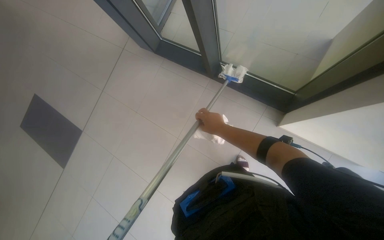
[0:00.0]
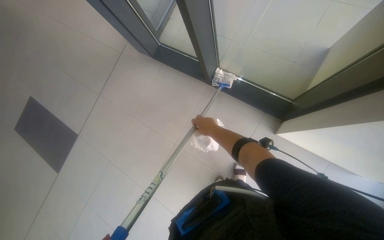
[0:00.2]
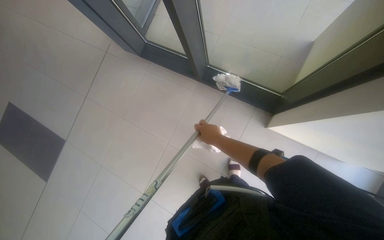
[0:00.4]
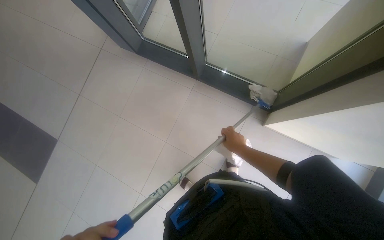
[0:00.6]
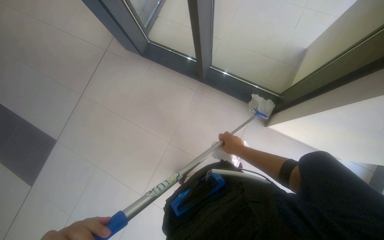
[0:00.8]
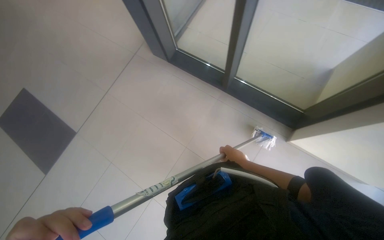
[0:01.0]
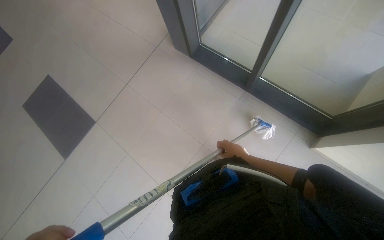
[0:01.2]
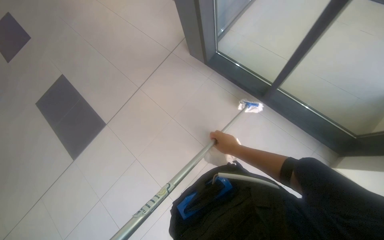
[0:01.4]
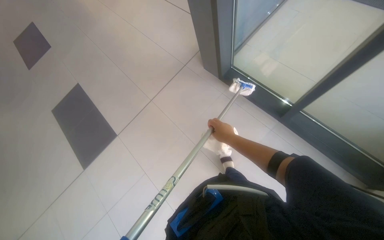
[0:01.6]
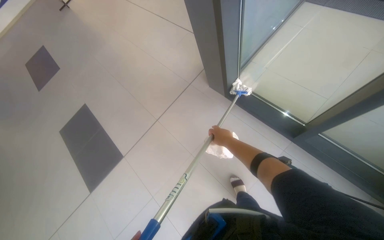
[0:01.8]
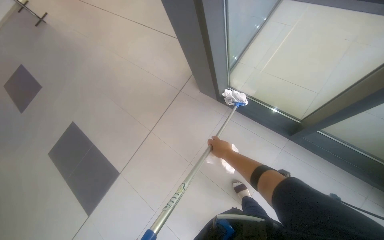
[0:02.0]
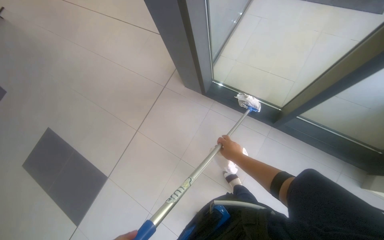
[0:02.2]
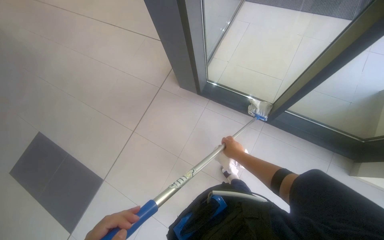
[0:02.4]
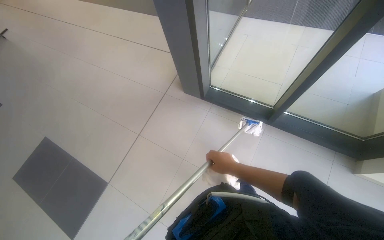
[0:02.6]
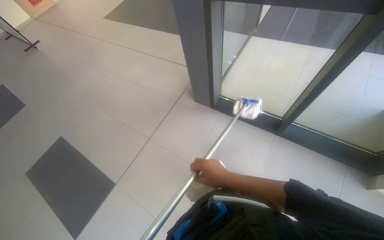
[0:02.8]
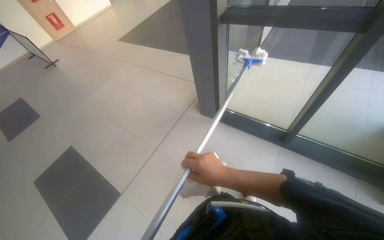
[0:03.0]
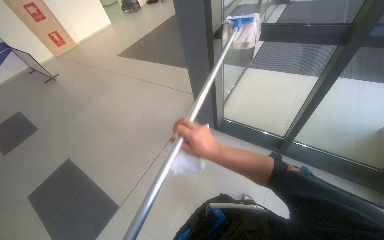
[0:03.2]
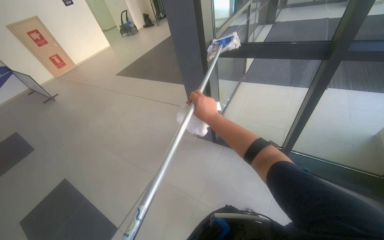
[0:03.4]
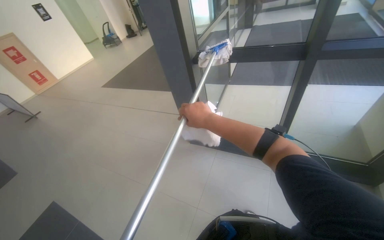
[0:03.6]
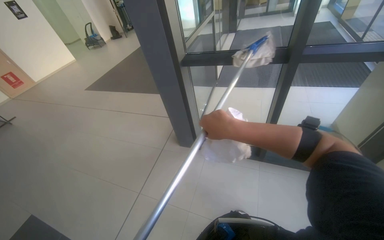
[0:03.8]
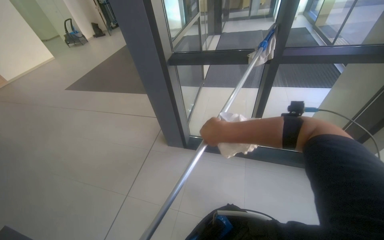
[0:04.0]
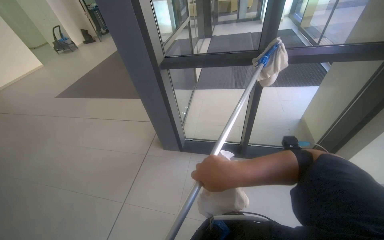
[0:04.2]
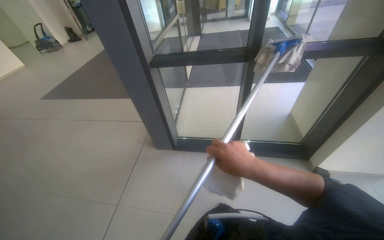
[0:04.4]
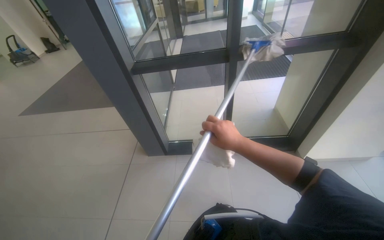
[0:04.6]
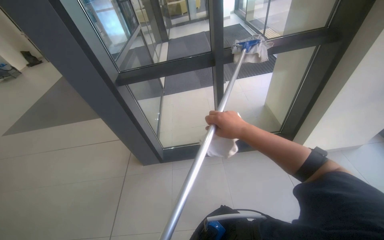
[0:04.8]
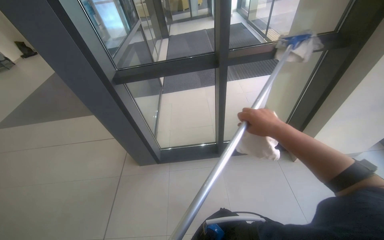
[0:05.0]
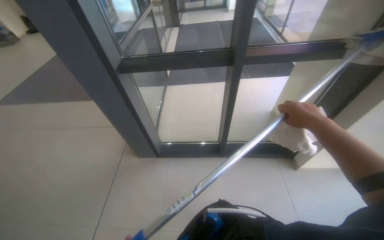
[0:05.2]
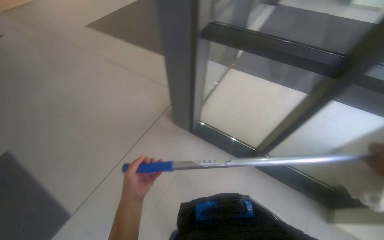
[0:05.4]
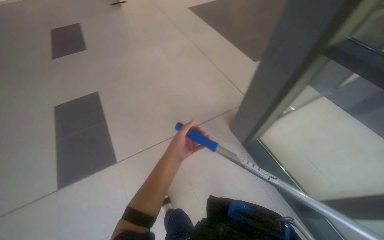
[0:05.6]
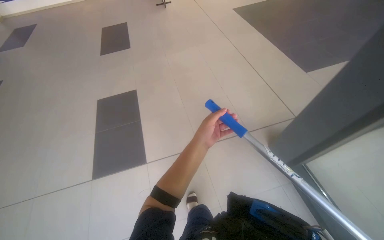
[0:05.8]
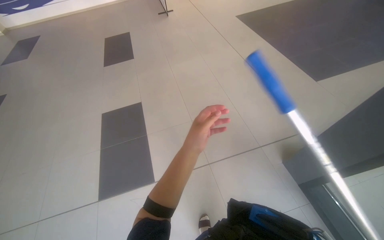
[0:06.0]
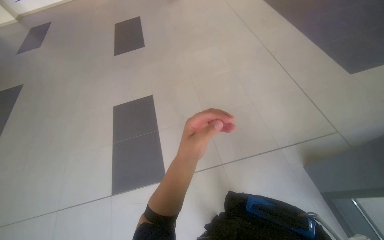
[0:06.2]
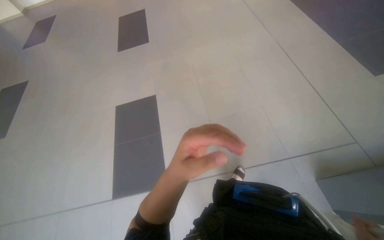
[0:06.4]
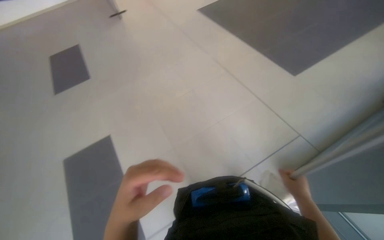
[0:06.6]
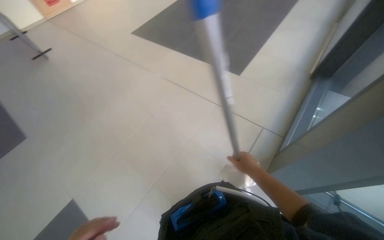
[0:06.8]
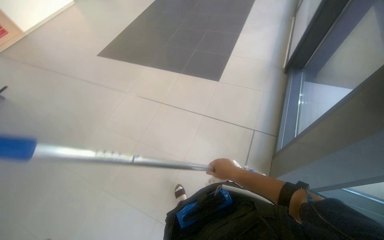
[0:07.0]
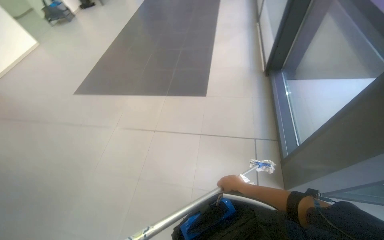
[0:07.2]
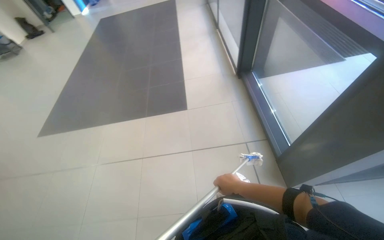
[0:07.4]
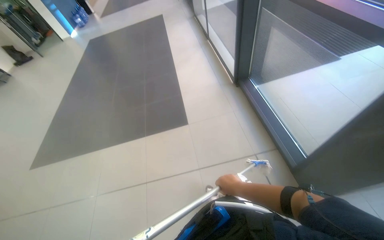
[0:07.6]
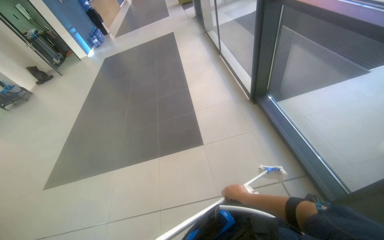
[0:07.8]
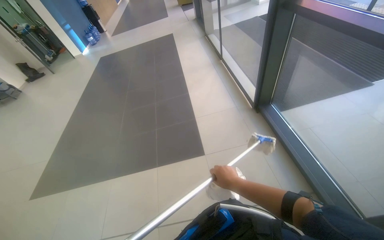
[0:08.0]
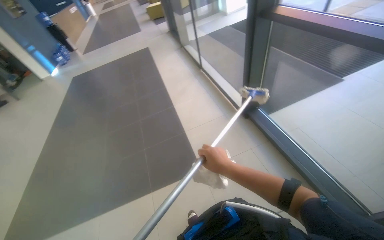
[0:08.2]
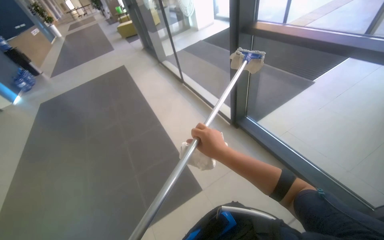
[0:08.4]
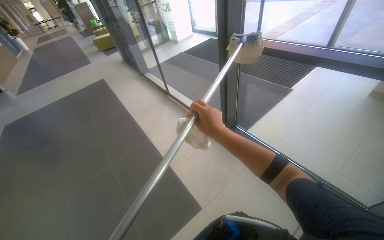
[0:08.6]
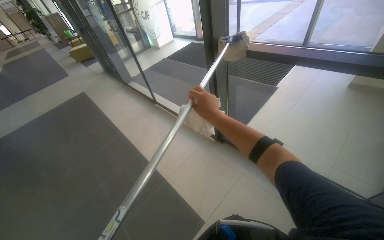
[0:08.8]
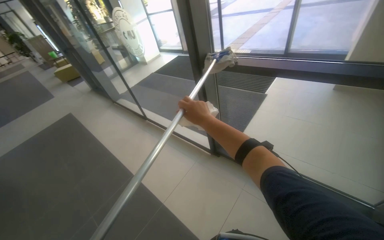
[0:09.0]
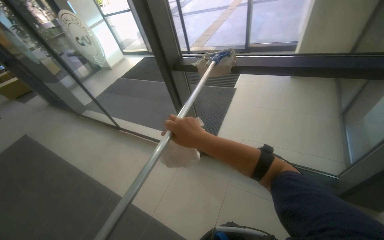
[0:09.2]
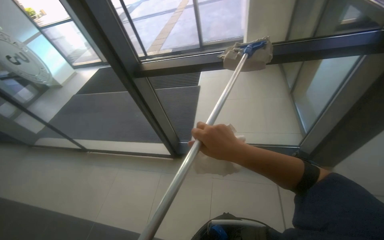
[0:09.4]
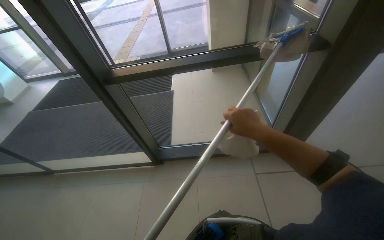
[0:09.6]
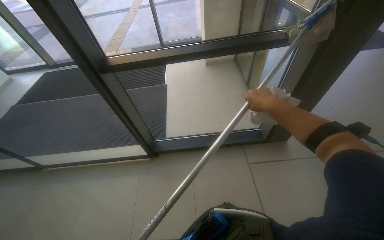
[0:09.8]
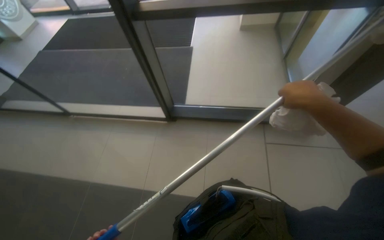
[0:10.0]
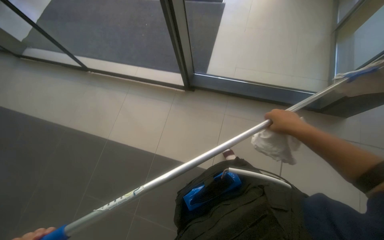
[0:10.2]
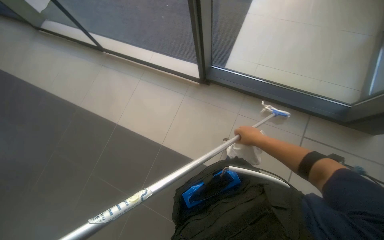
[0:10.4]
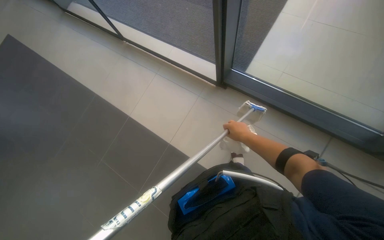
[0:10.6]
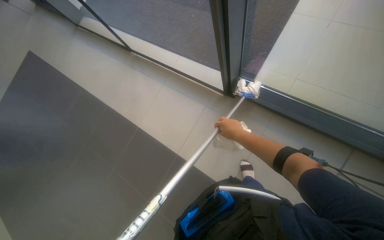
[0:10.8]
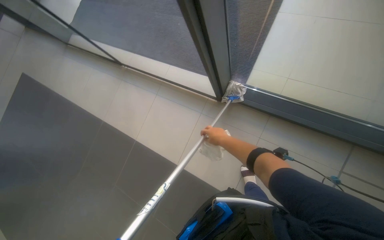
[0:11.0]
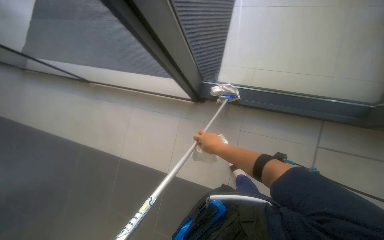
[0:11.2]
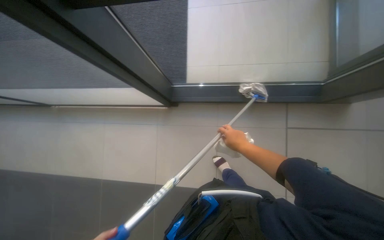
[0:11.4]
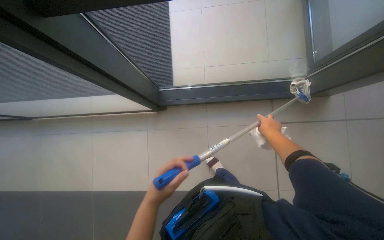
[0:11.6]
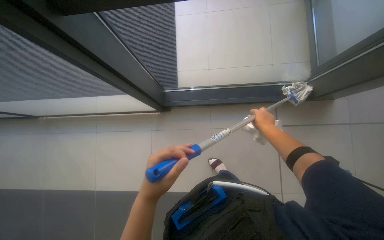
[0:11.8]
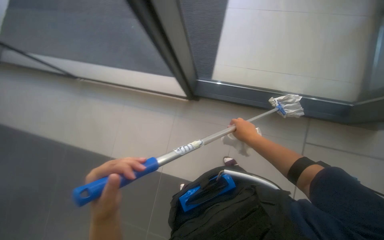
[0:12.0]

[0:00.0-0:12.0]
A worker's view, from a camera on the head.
Job: cleaning windows.
The whole recording: Cleaning glass windows with mop. The worker cleans the large glass windows using a mop with a cloth.
0:00.0 to 0:01.6: The right hand moves nearer and farther over some 15 cm, changing direction 2 times.
0:01.6 to 0:03.0: The view tilts roughly 20 degrees upward. The right hand goes some 30 cm to the left and nearer to the camera.
0:03.0 to 0:04.4: The head rotates some 25 degrees to the right. The view tilts about 15 degrees upward. The right hand goes farther from the camera and returns, some 5 cm each way.
0:04.4 to 0:06.0: The wearer's head swings some 50 degrees to the left.
0:06.0 to 0:07.6: The camera is carried some 80 cm. The head rotates some 70 degrees to the right. The view tips upward by some 15 degrees.
0:07.6 to 0:09.0: The head travels about 90 cm. The head rotates about 40 degrees to the right. The wearer looks approximately 20 degrees further upward.
0:09.0 to 0:10.4: The view swings about 20 degrees to the right. The view tips downward by some 25 degrees.
0:10.4 to 0:12.0: The right hand swings left and right, some 20 cm each way, with 2 reversals.

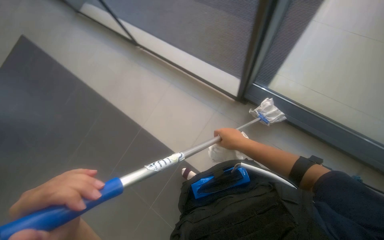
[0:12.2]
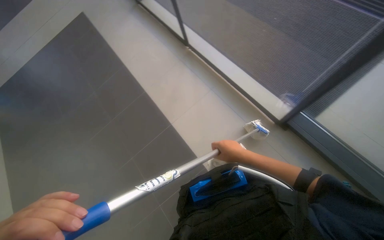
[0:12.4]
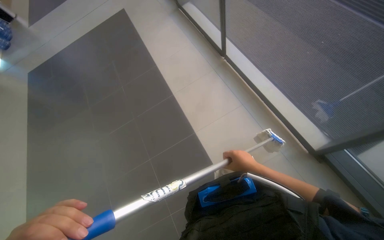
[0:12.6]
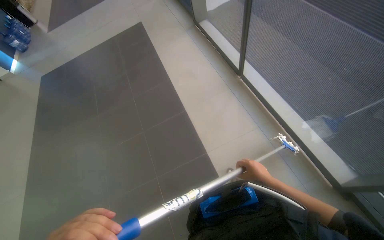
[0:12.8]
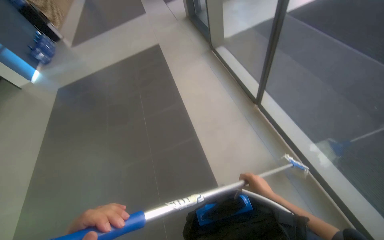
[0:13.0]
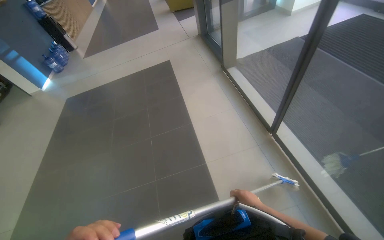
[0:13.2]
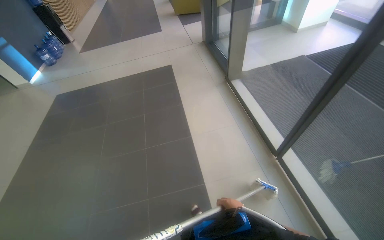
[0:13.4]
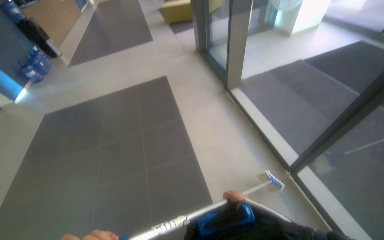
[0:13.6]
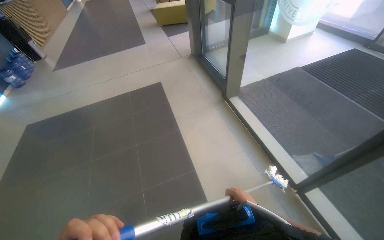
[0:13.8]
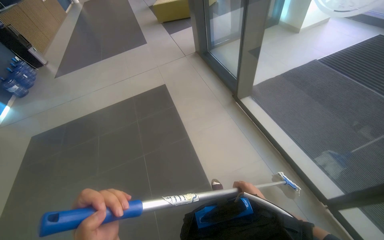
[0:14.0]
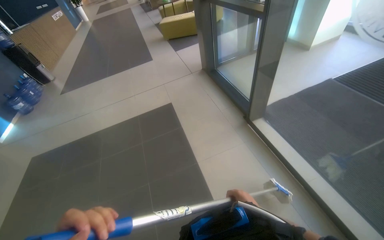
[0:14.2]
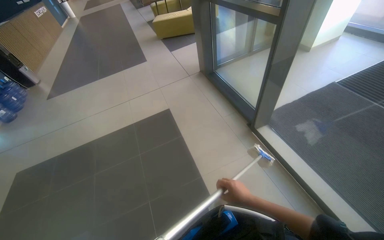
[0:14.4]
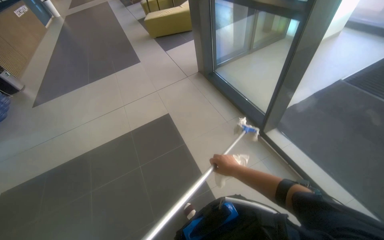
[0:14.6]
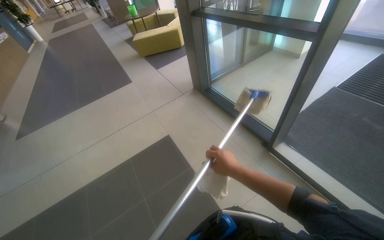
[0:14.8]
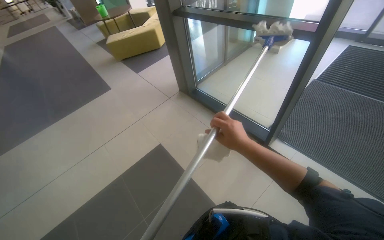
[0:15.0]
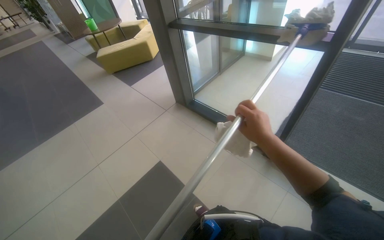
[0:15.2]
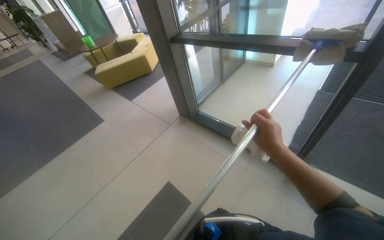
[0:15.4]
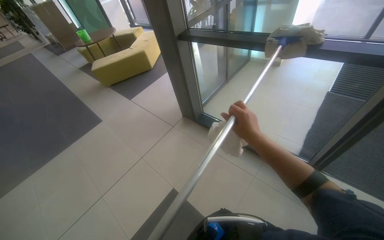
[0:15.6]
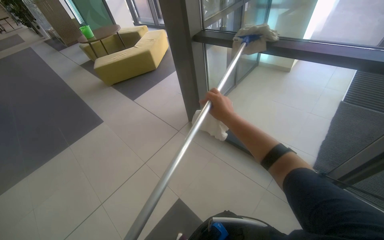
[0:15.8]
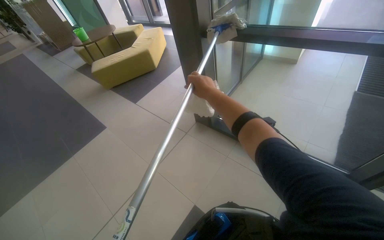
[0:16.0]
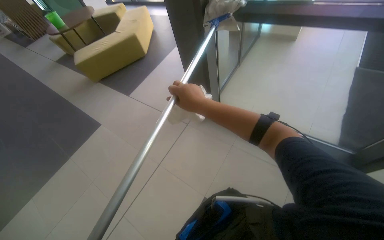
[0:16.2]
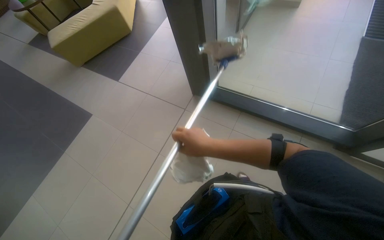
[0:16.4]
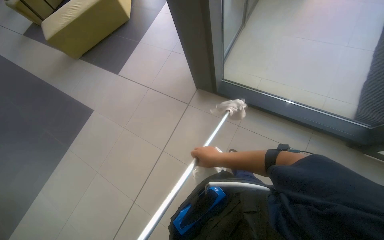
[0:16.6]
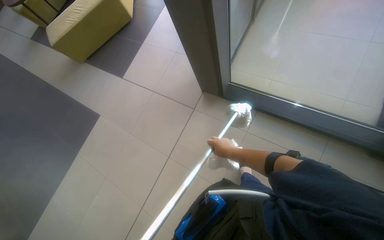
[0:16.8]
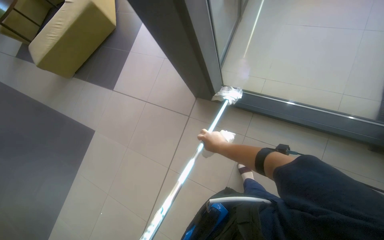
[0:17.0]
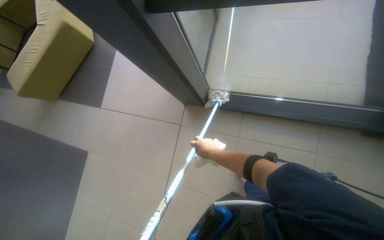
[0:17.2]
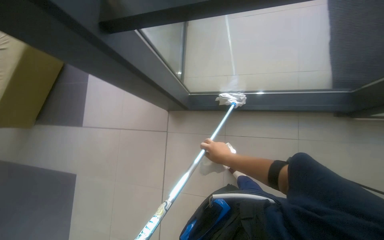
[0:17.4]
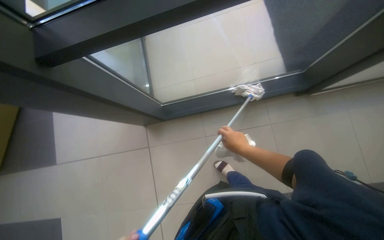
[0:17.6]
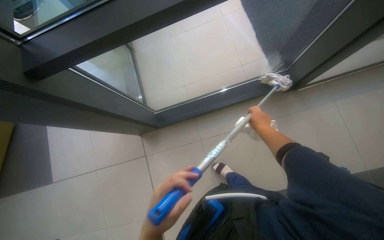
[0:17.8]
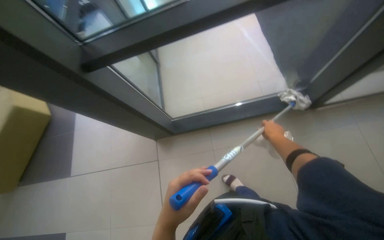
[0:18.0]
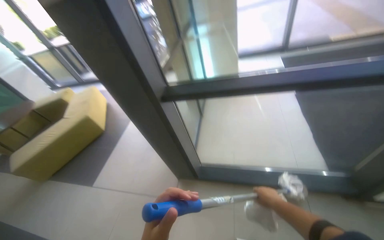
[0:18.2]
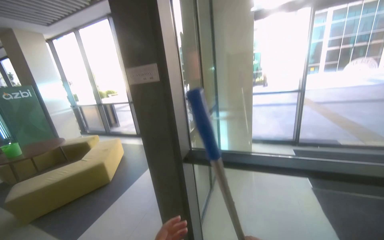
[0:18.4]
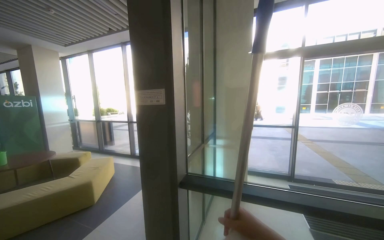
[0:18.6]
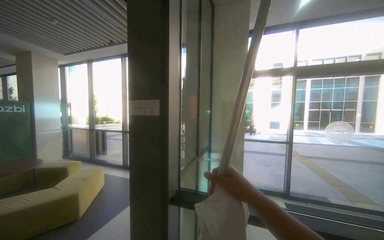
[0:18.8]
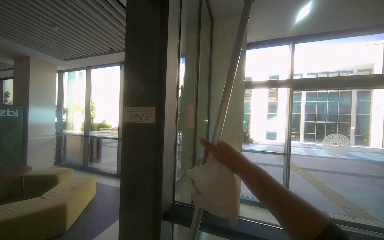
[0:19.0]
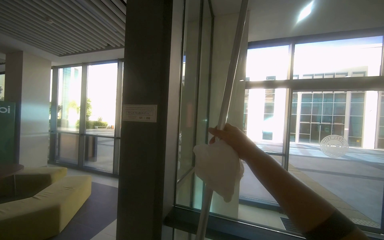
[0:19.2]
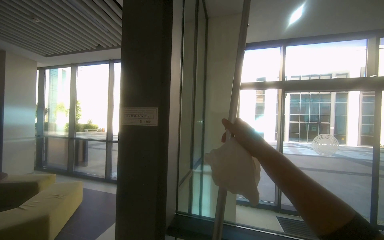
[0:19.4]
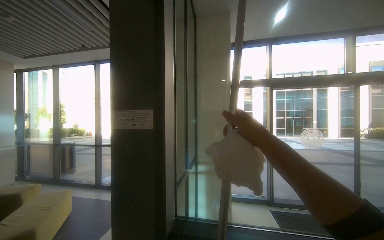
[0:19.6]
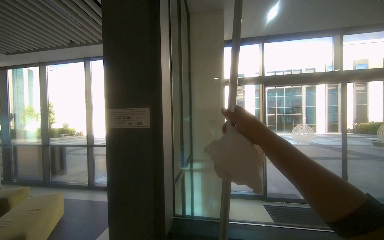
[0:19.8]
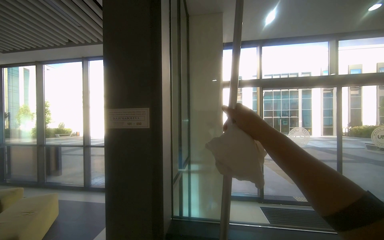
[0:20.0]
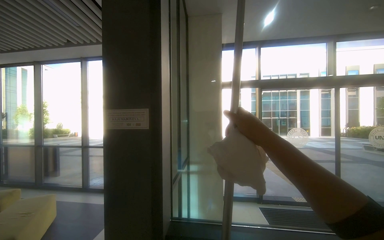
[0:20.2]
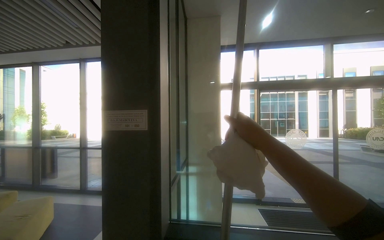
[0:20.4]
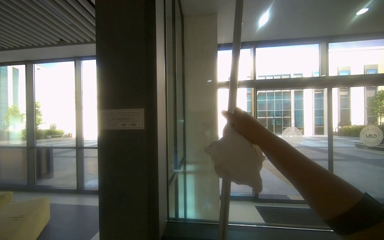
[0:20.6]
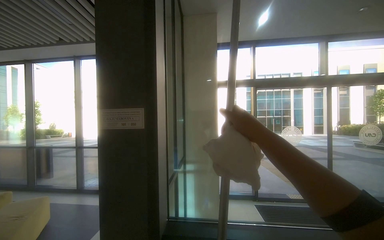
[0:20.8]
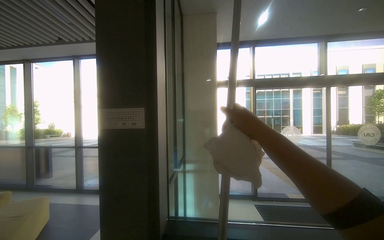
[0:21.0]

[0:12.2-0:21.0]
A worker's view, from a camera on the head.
Job: cleaning windows.
The whole recording: Cleaning glass windows with mop. The worker cleans the large glass windows using a mop with a cloth.
0:12.2 to 0:13.6: The camera is carried some 60 cm. The view tilts about 15 degrees upward.
0:13.6 to 0:15.2: The head travels approximately 1.5 m. The head rotates roughly 25 degrees to the right.
0:15.2 to 0:16.6: The head travels about 90 cm. The view tilts roughly 20 degrees downward.
0:16.6 to 0:18.0: Everything in view rotates about 30 degrees counterclockwise. The right hand heads to the right and up the picture, covering roughly 30 cm.
